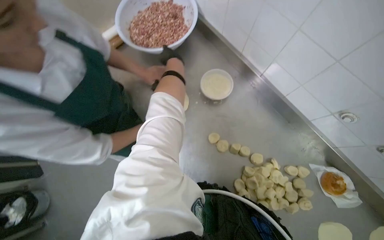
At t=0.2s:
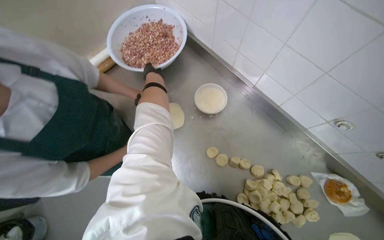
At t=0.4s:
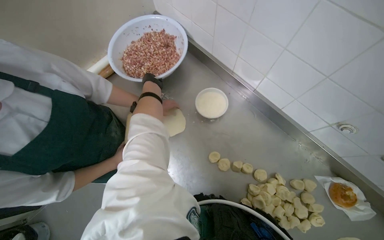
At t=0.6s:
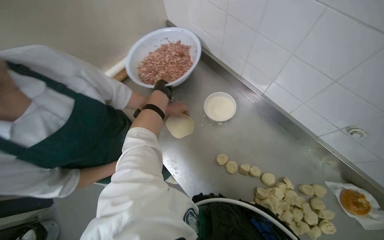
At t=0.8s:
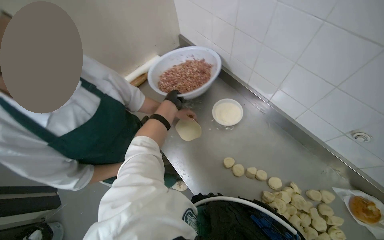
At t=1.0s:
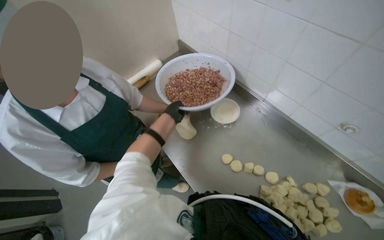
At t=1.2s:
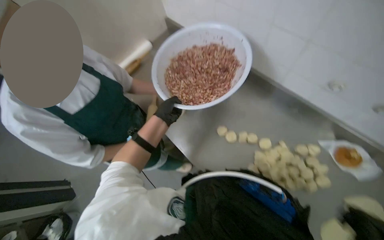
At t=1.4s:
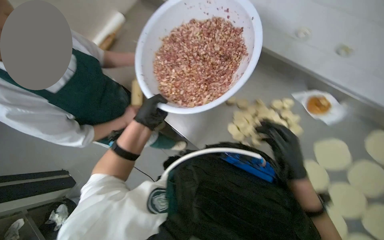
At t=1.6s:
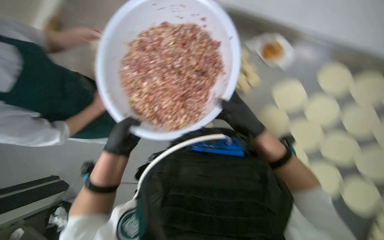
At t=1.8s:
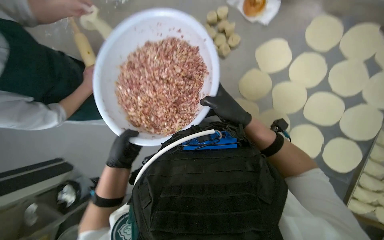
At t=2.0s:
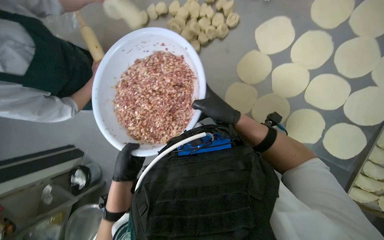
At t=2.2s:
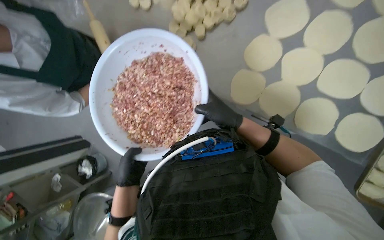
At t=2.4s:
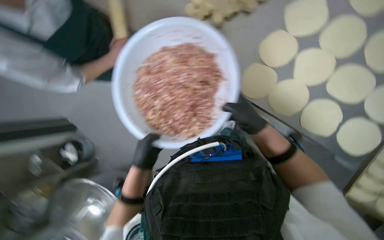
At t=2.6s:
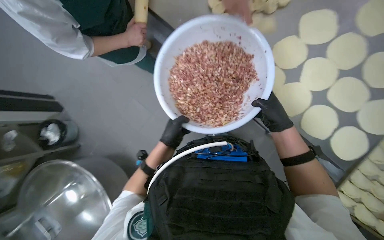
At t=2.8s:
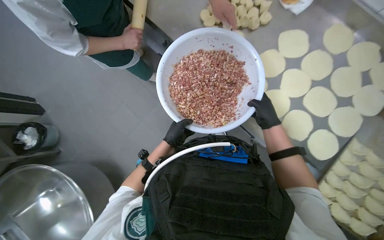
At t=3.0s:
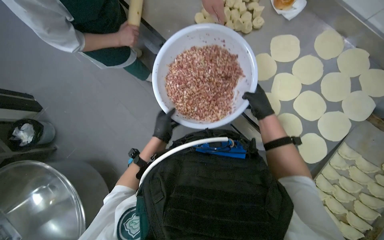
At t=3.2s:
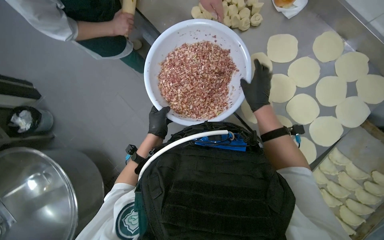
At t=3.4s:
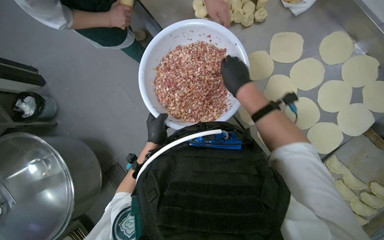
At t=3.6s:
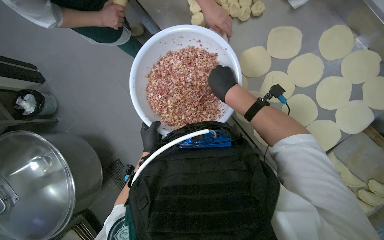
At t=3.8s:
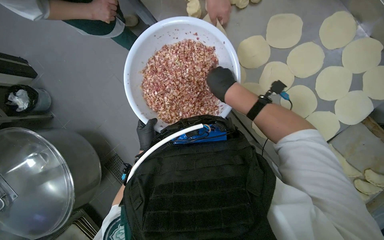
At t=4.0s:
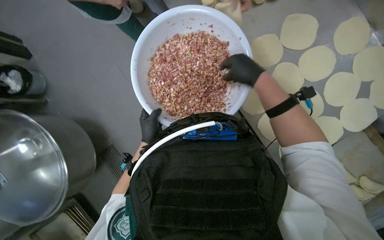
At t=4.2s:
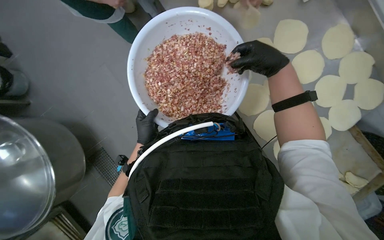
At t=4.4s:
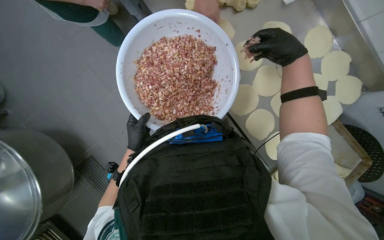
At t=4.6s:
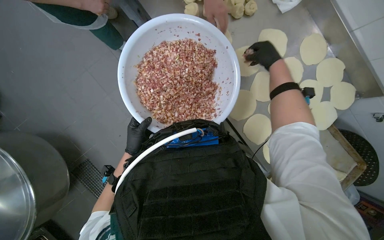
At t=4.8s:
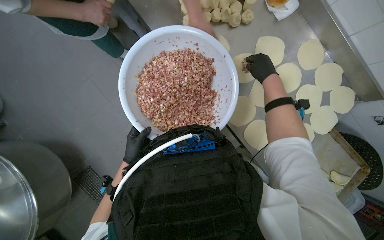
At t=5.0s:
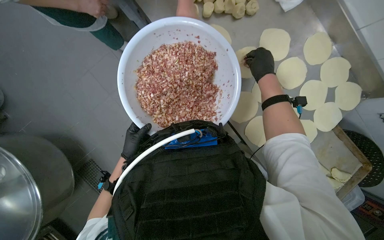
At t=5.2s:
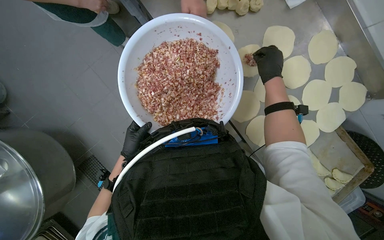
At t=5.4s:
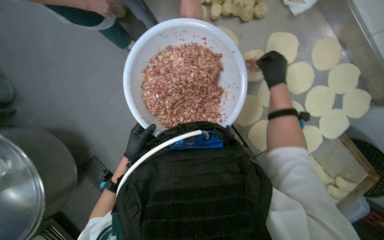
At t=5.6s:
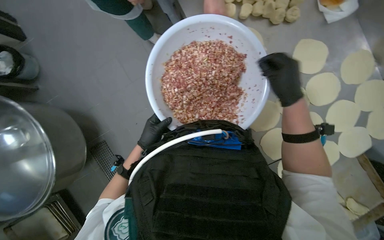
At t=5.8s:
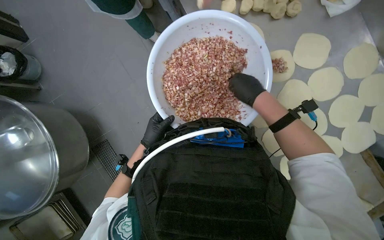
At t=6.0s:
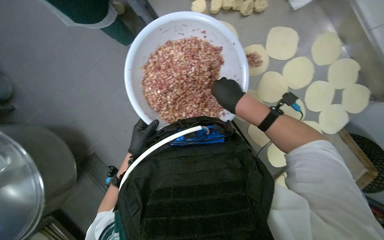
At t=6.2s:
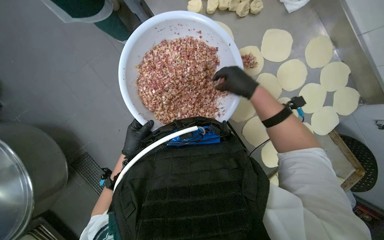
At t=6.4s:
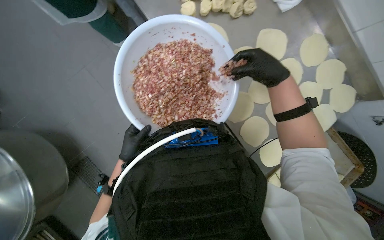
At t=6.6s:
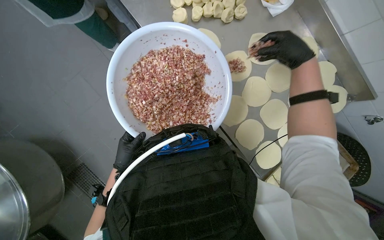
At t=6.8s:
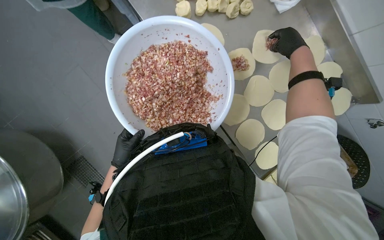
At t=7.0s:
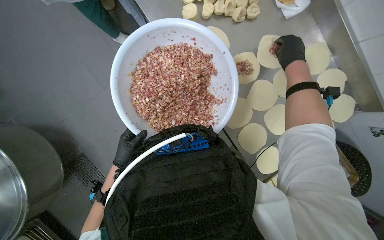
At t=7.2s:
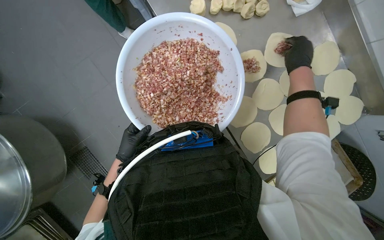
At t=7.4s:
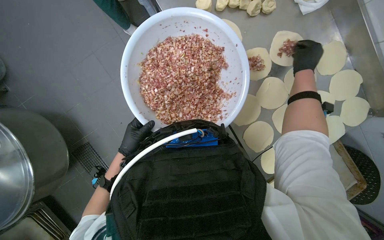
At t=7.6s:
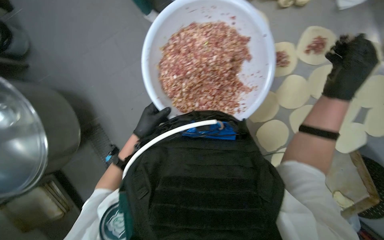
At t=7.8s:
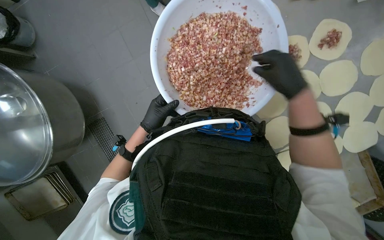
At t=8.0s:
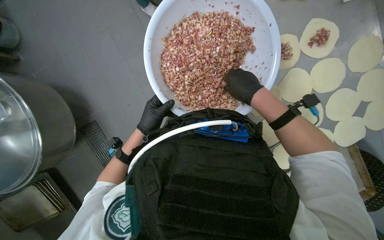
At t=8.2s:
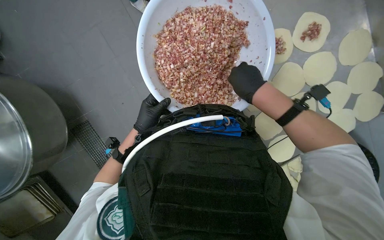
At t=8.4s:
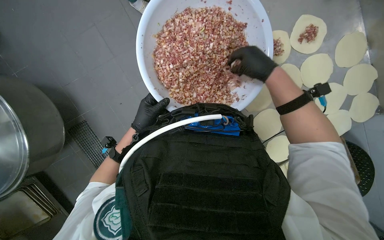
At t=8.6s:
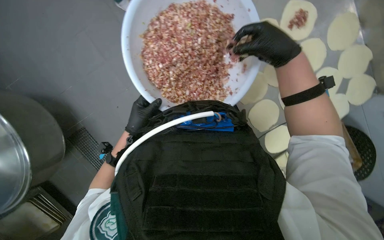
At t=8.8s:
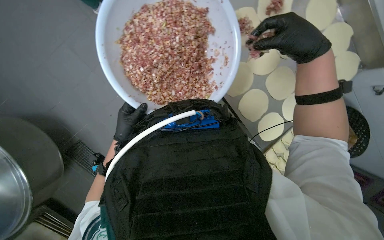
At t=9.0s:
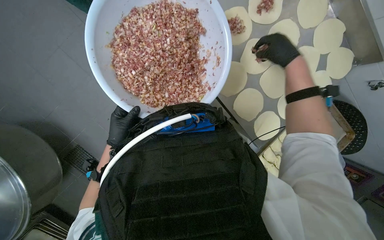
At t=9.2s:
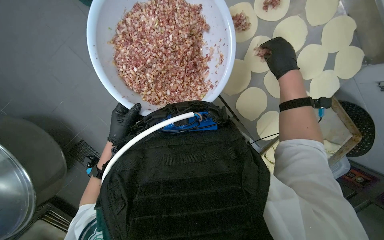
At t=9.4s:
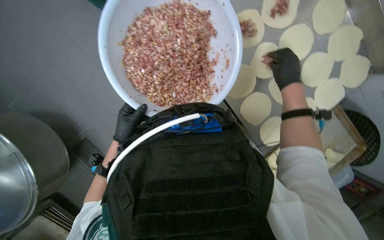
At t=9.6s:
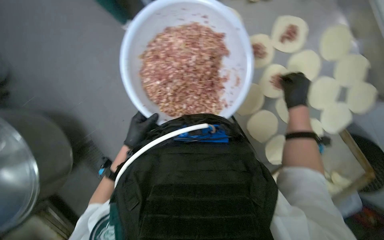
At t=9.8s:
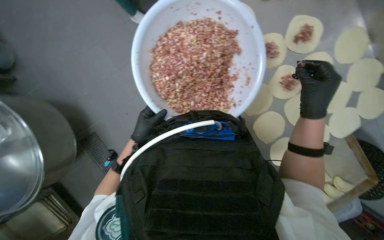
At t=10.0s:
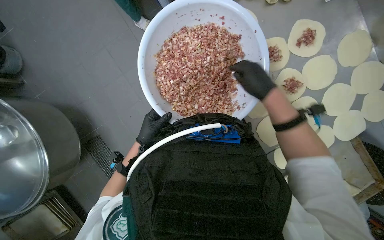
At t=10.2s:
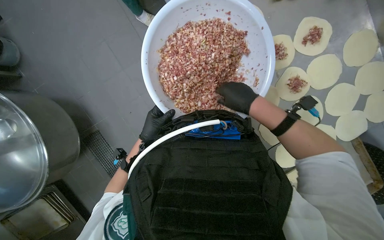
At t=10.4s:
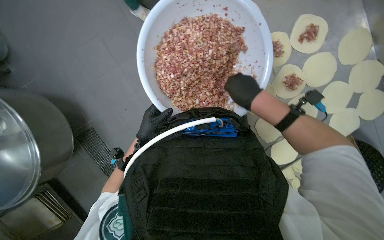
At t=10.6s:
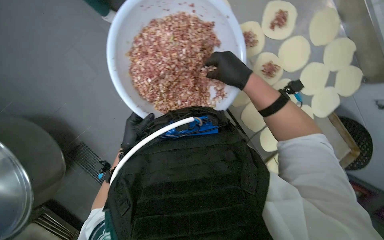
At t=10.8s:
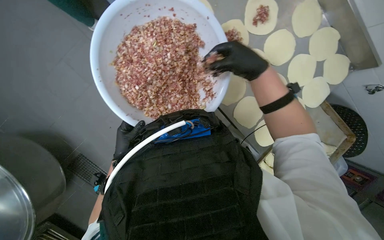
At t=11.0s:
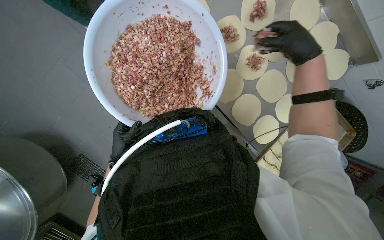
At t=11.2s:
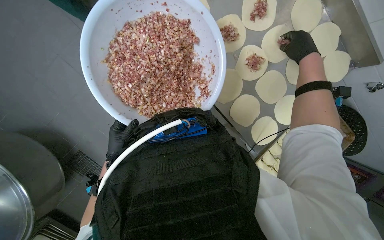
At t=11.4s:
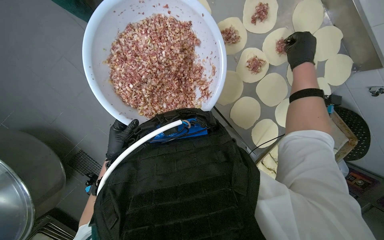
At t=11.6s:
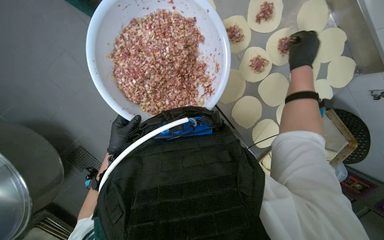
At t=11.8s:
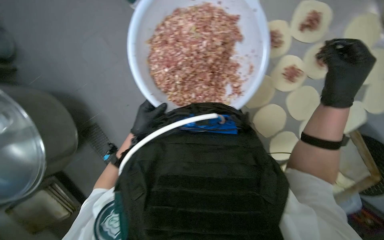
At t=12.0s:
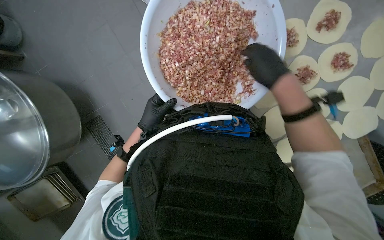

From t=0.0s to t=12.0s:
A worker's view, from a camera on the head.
Job: preparing food.
The whole recording: Adding meat filling to dough circles. The worker scoops meat filling from a bowl and places it onto flattened dough circles.
From t=3.0s to t=4.4s: The right hand heads up the picture and nearer to the camera, covering about 25 cm, and moves roughly 5 cm to the left and comes back.
From t=4.4s to t=6.0s: The right hand moves to the left and down the picture, about 20 cm.
From t=6.0s to t=7.6s: The right hand heads to the right, covering approximately 15 cm.
From t=9.0s to t=10.4s: The right hand moves to the left, some 20 cm.
From t=10.4s to t=12.0s: The right hand moves some 30 cm to the right and comes back.

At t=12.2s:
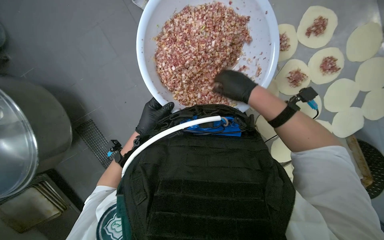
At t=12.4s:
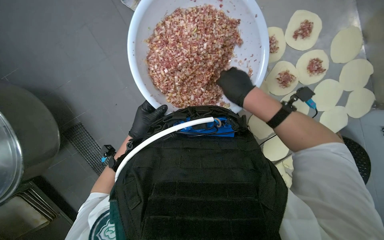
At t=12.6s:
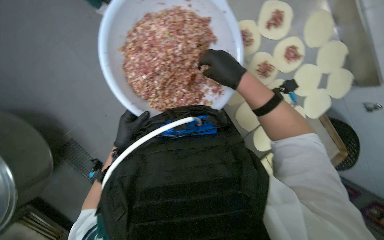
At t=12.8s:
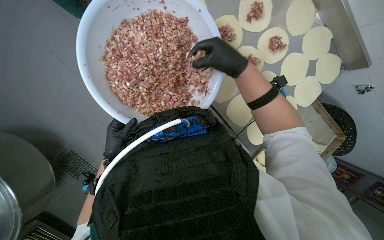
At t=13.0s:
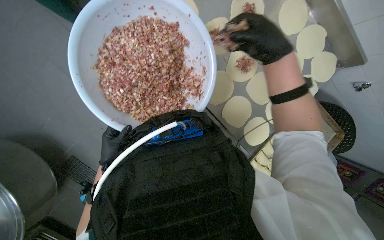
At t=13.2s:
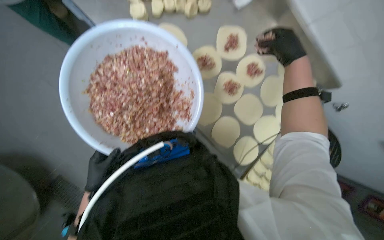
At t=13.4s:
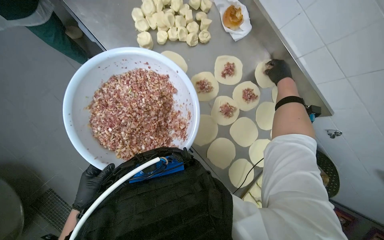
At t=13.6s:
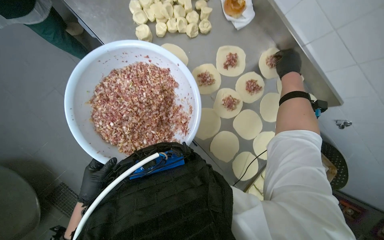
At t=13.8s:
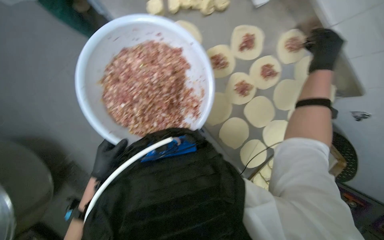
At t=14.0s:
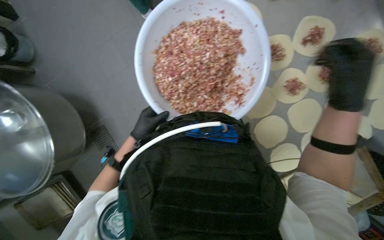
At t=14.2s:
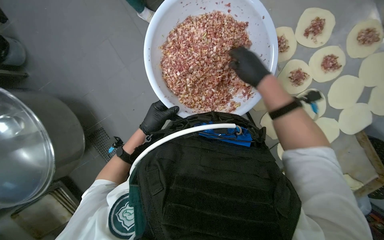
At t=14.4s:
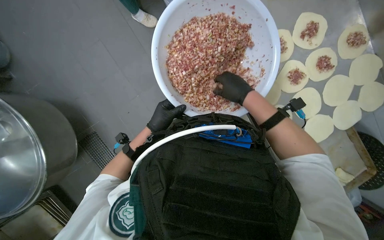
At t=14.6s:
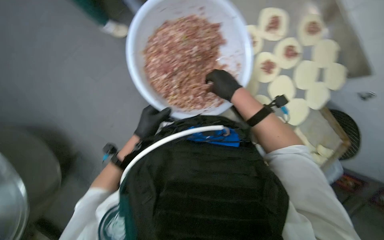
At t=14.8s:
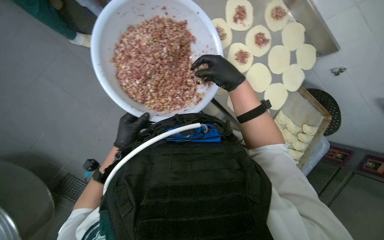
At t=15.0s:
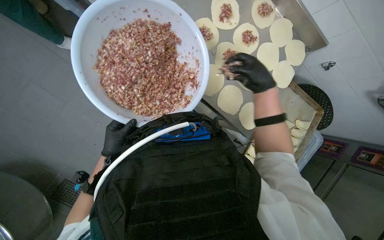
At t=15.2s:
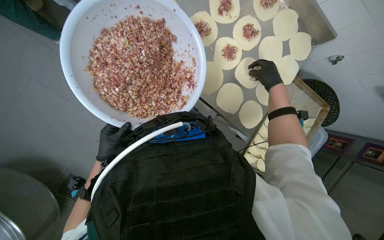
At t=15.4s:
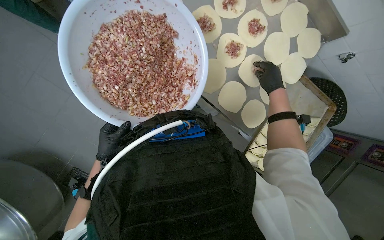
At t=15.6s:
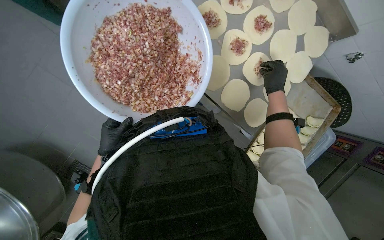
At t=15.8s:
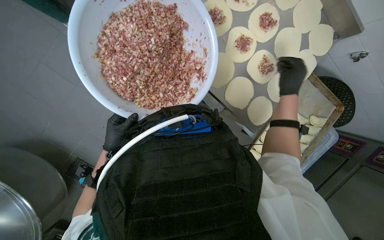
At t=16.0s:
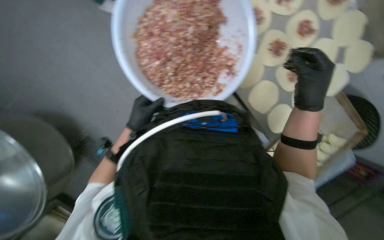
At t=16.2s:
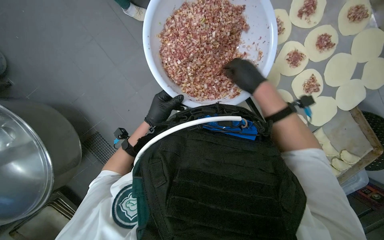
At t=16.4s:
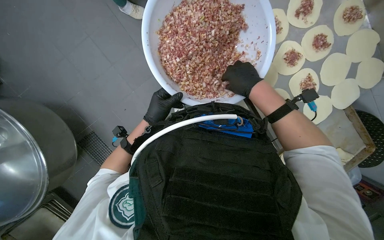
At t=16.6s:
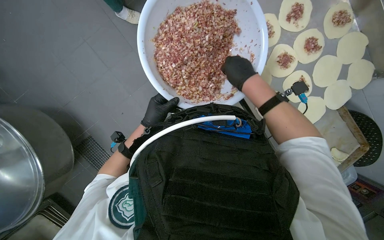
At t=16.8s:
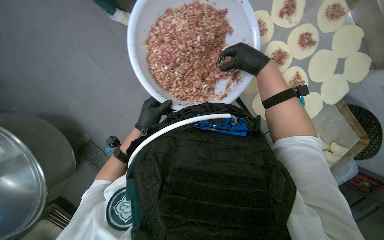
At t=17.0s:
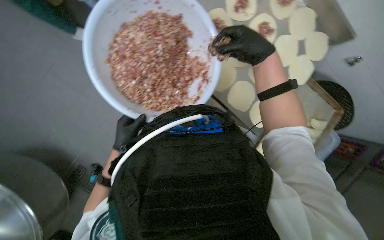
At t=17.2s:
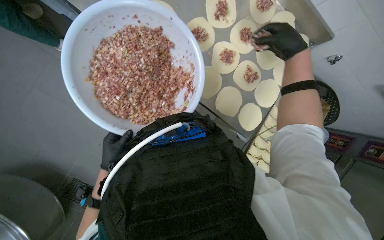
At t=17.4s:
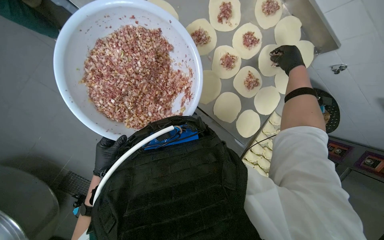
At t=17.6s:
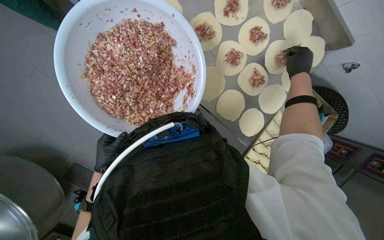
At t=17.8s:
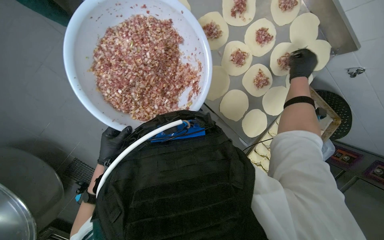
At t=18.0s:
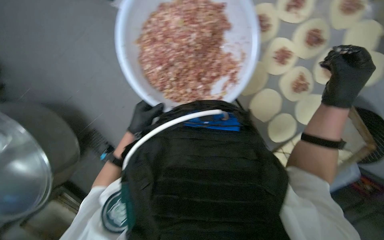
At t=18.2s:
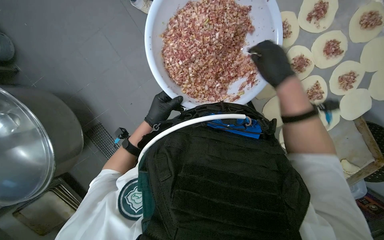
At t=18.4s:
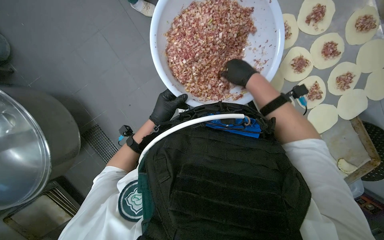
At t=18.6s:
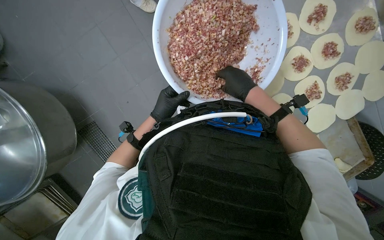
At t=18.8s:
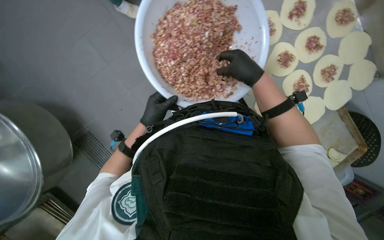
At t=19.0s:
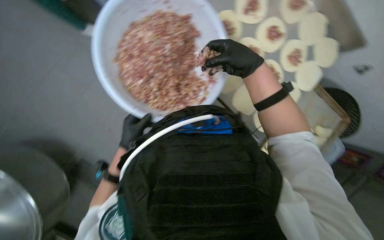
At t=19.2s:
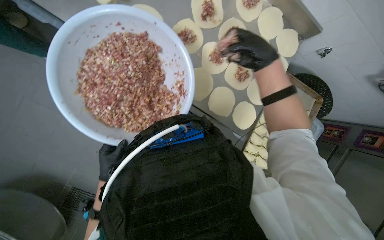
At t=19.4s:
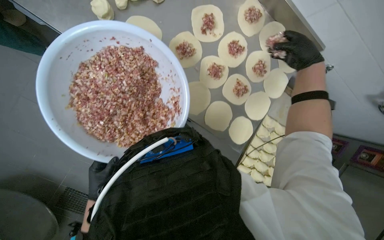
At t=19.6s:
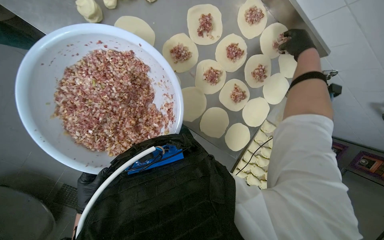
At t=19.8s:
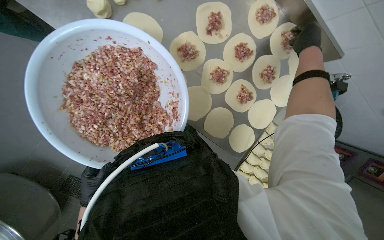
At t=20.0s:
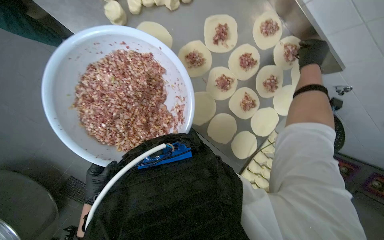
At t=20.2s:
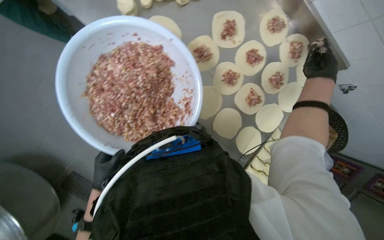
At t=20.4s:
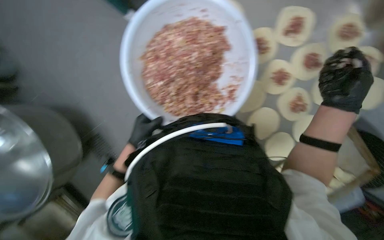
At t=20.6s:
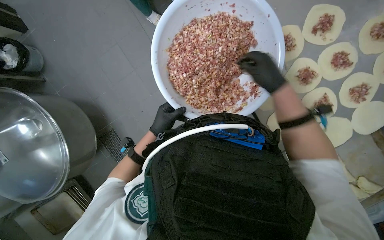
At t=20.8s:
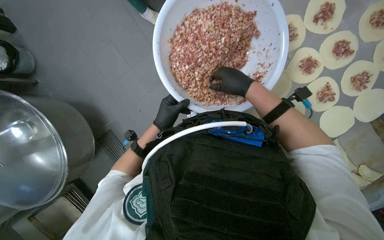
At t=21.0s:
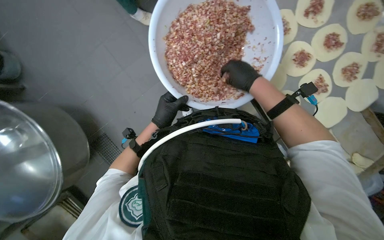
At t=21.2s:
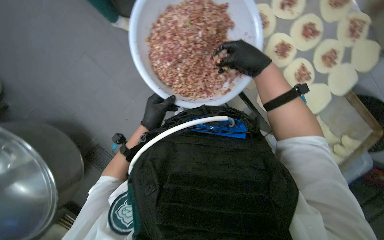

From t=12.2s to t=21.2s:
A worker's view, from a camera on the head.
Job: preparing food.
The whole recording: Adding meat filling to dough circles. The worker scoops meat filling from a bowl and places it onto flattened dough circles.
From t=12.2s to t=13.8s: The right hand is displaced to the right and up the picture by some 40 cm.
From t=13.8s to t=15.2s: The right hand goes roughly 10 cm farther from the camera, and goes to the left and returns, roughly 35 cm each way.
From t=15.2s to t=16.6s: The right hand moves to the left, roughly 30 cm.
From t=18.2s to t=19.8s: The right hand moves to the right and up the picture, some 40 cm.
